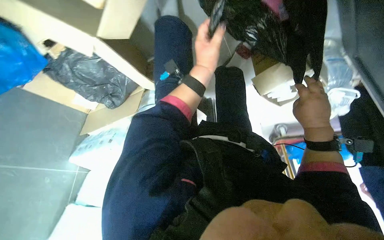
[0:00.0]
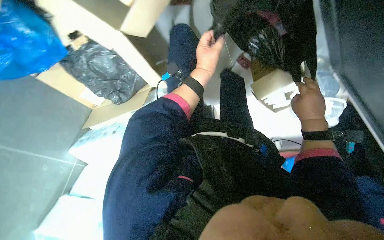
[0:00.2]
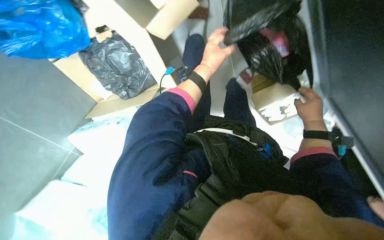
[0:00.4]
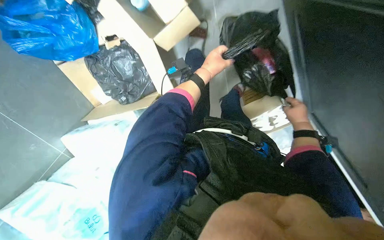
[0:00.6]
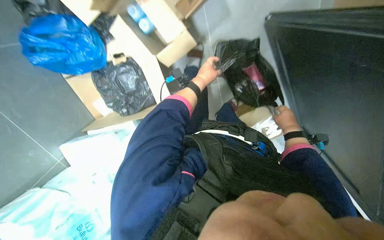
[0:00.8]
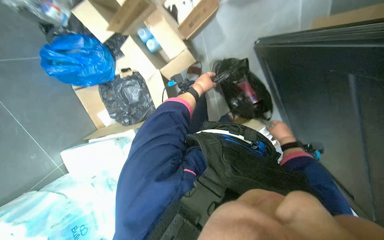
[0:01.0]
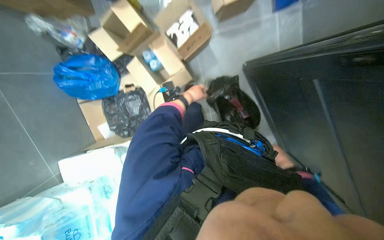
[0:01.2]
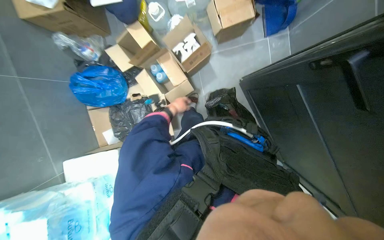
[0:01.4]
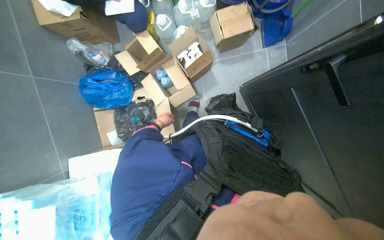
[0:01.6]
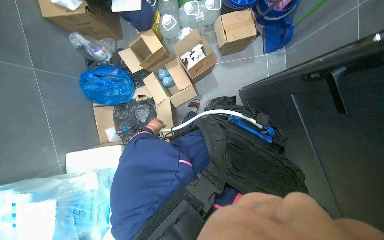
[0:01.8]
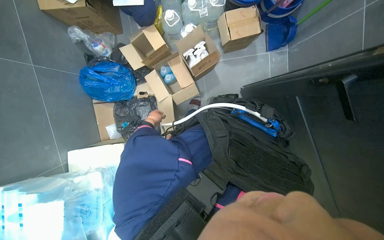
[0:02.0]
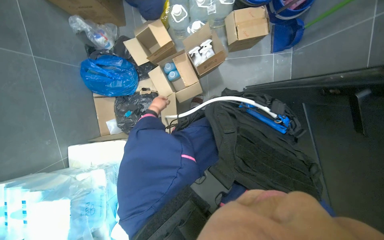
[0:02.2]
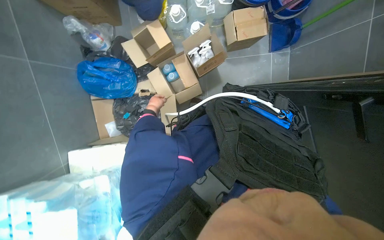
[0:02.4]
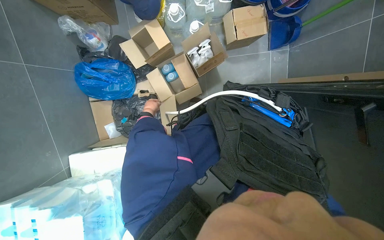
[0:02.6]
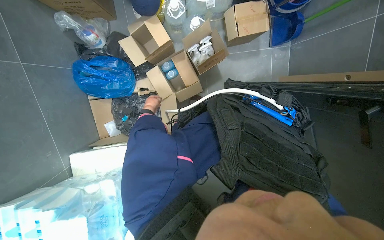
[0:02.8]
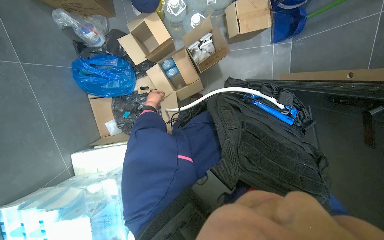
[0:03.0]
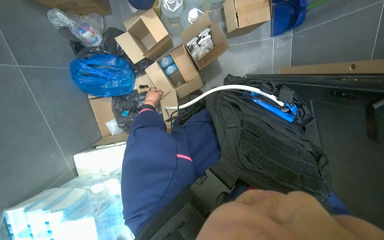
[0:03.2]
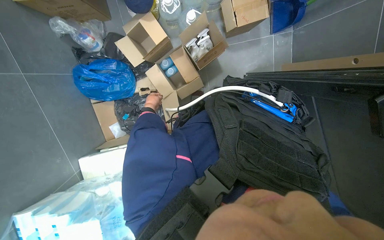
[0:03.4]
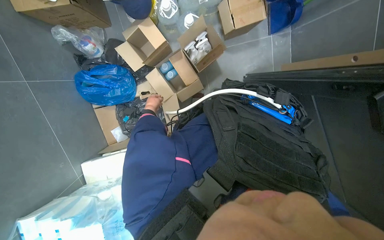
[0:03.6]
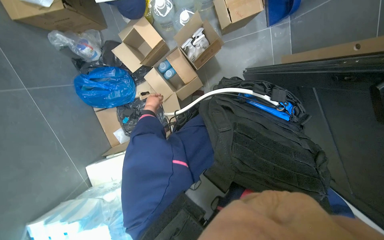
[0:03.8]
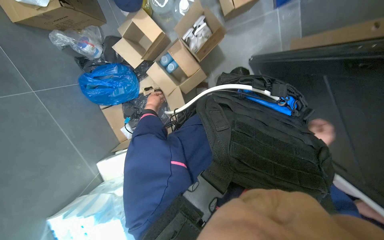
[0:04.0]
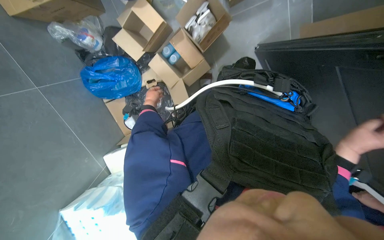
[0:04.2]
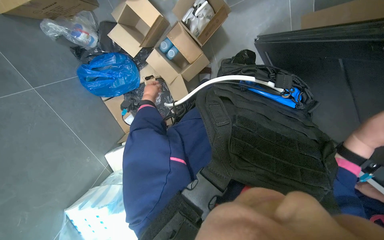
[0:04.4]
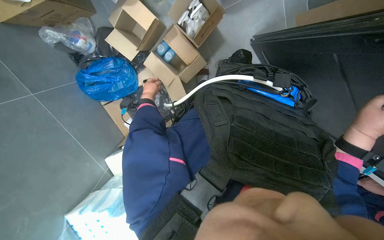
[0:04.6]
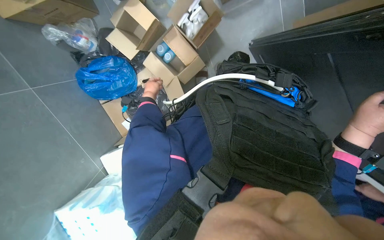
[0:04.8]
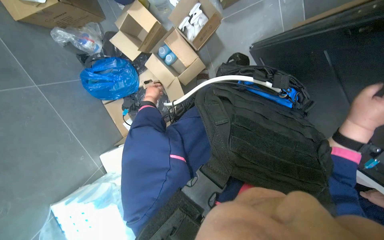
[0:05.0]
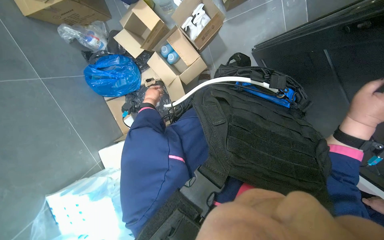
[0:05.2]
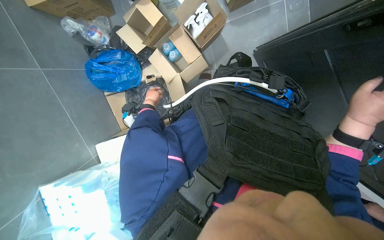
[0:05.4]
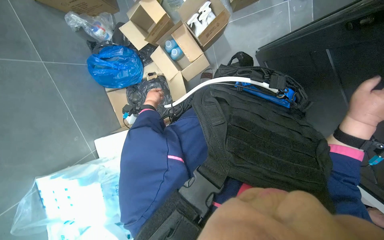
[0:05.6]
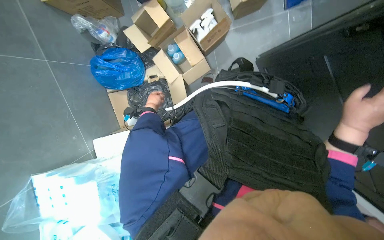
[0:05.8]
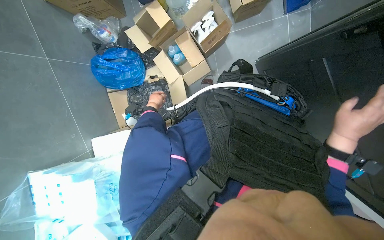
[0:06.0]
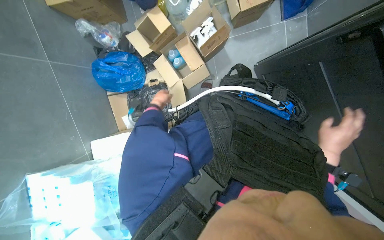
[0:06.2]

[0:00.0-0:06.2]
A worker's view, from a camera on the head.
Job: organizing items.
The whole recording: Sorting items from boxes and bags. The worker sorts various items from boxes and bags on the floor.
0.0 to 1.6 s: The head travels roughly 80 cm. The wearer looks roughly 60 degrees further upward.
1.6 to 3.2 s: The left hand heads to the left and up the picture, covering about 20 cm.
4.6 to 6.2 s: The hands work in one place, with small movements.

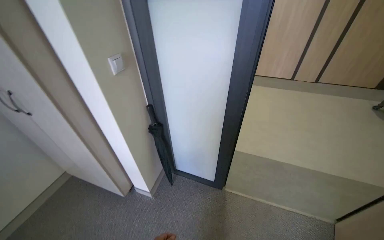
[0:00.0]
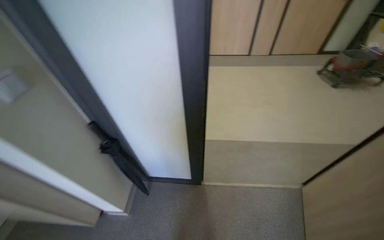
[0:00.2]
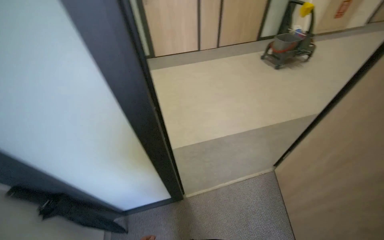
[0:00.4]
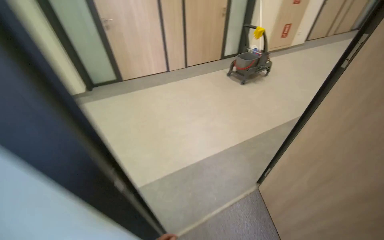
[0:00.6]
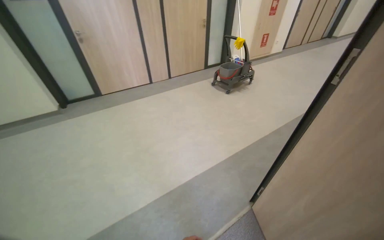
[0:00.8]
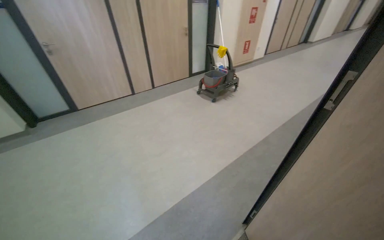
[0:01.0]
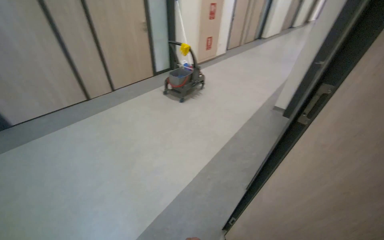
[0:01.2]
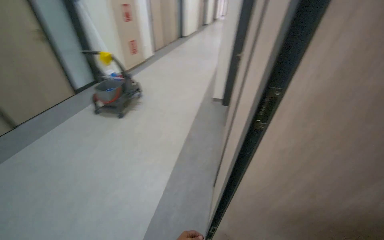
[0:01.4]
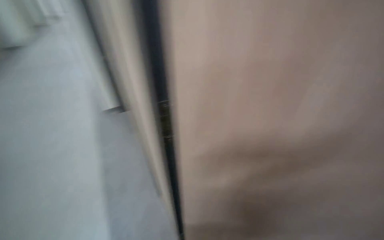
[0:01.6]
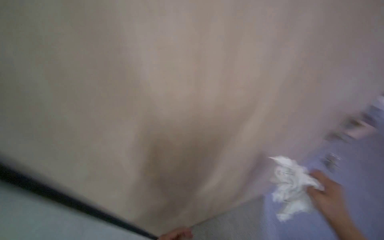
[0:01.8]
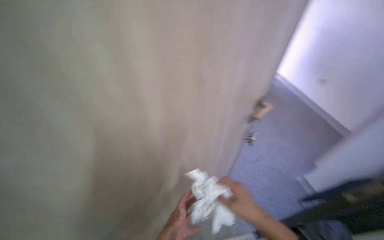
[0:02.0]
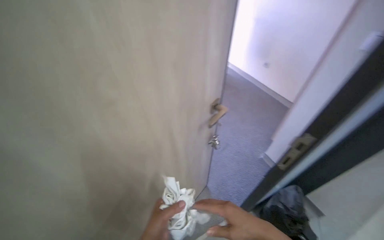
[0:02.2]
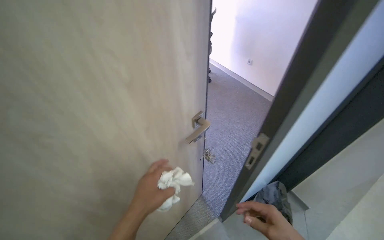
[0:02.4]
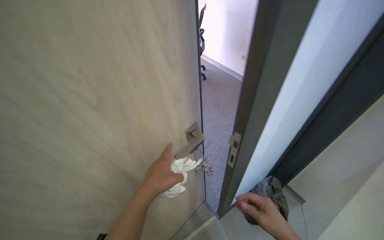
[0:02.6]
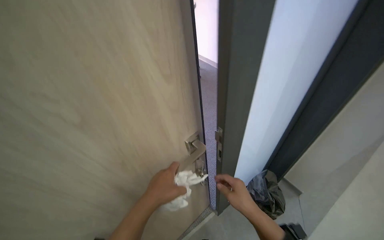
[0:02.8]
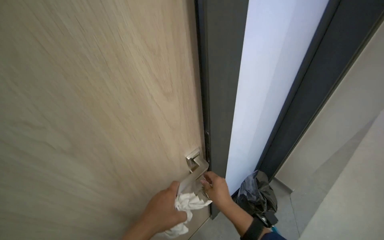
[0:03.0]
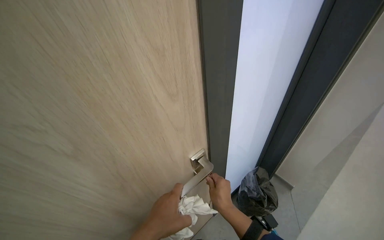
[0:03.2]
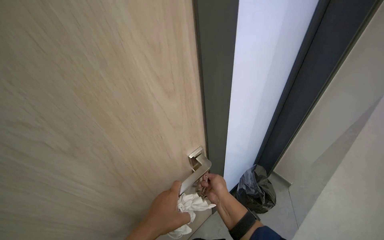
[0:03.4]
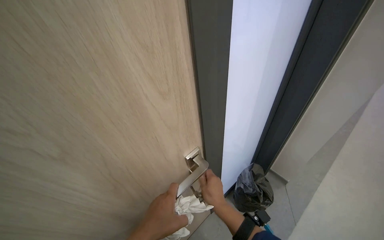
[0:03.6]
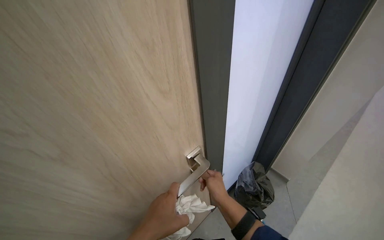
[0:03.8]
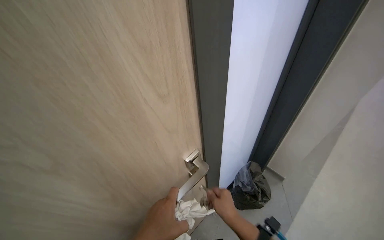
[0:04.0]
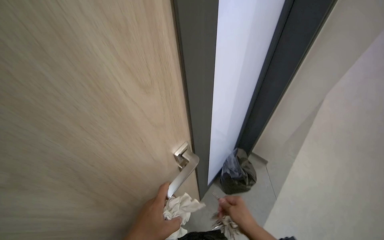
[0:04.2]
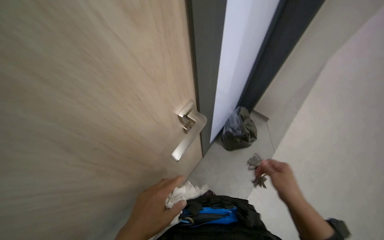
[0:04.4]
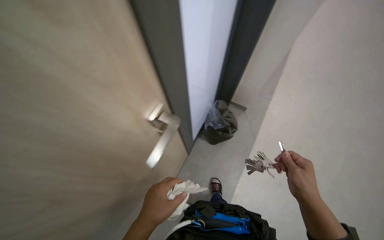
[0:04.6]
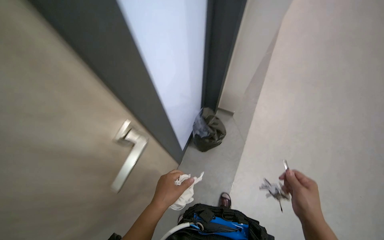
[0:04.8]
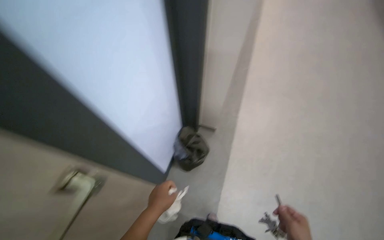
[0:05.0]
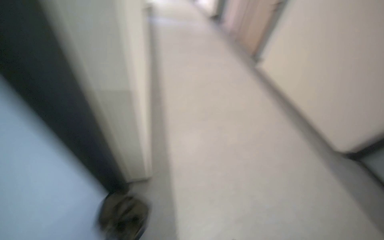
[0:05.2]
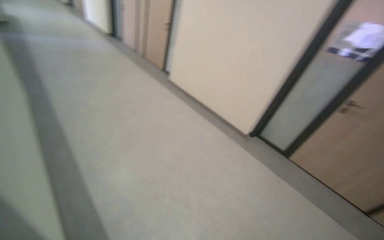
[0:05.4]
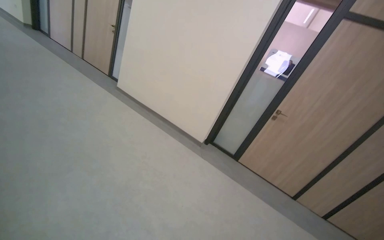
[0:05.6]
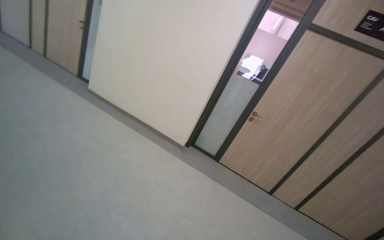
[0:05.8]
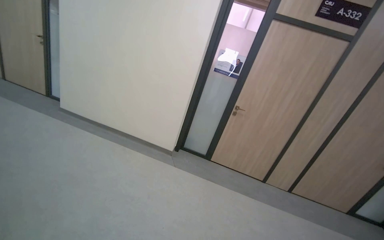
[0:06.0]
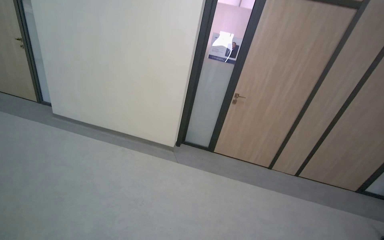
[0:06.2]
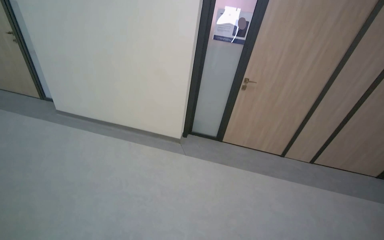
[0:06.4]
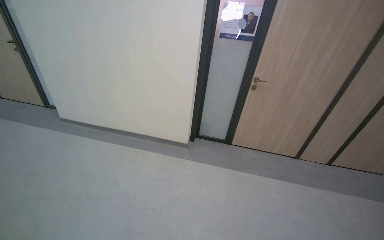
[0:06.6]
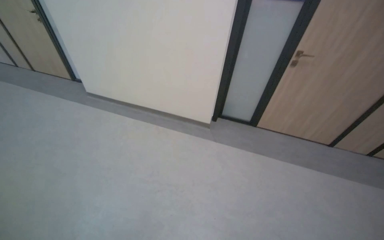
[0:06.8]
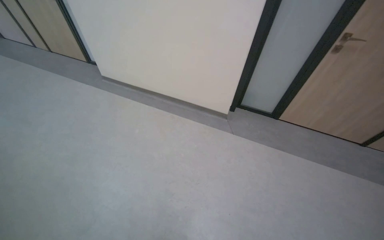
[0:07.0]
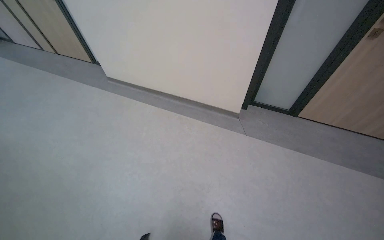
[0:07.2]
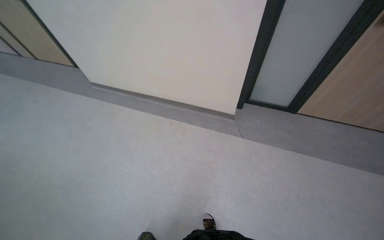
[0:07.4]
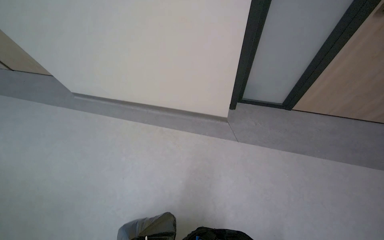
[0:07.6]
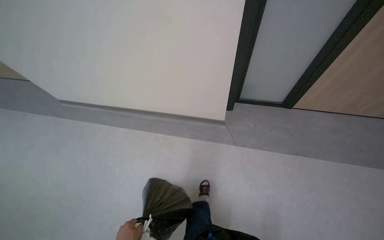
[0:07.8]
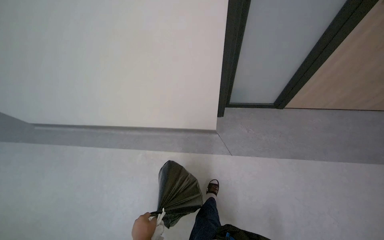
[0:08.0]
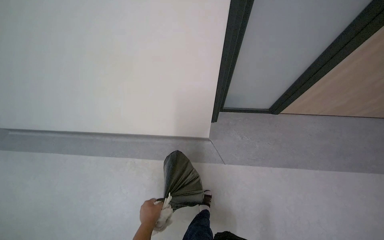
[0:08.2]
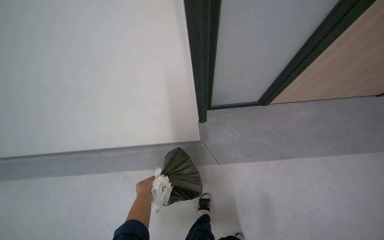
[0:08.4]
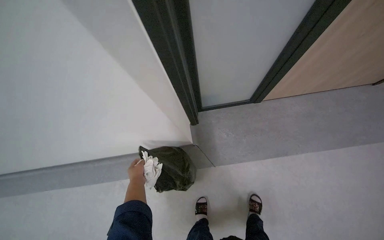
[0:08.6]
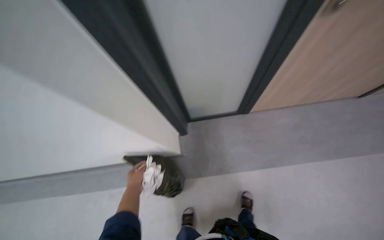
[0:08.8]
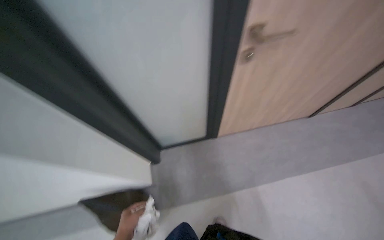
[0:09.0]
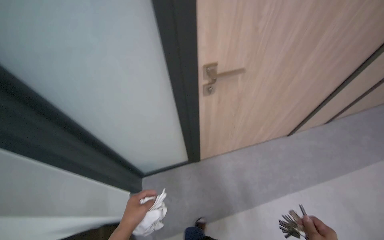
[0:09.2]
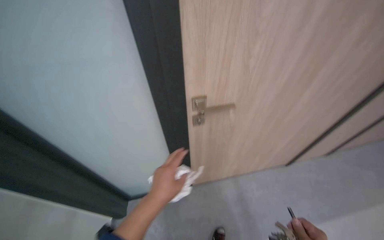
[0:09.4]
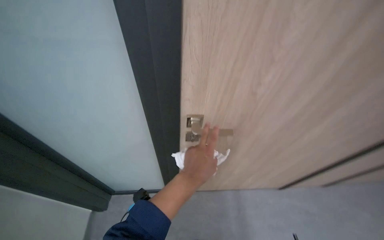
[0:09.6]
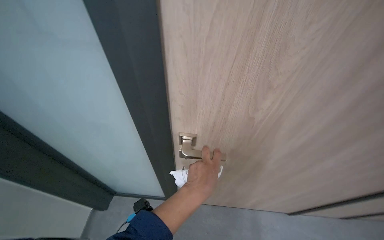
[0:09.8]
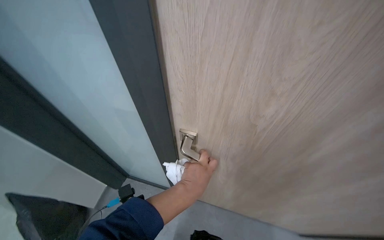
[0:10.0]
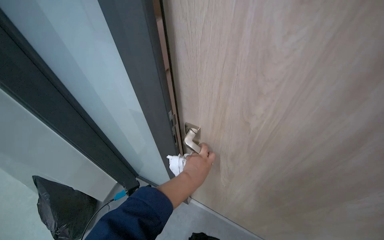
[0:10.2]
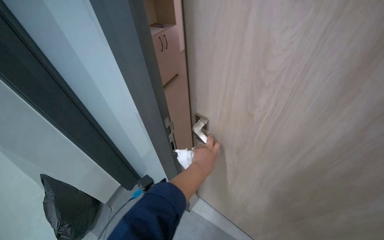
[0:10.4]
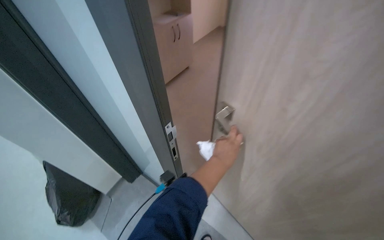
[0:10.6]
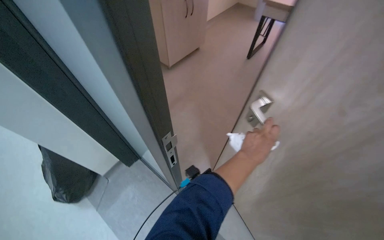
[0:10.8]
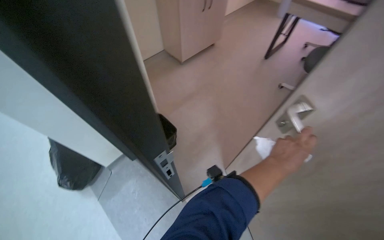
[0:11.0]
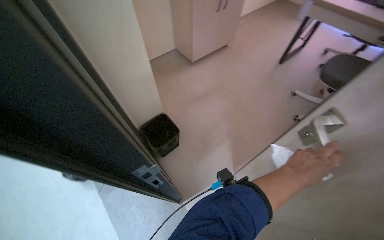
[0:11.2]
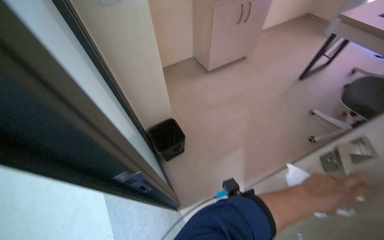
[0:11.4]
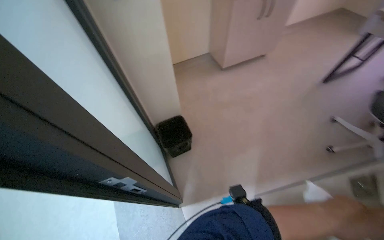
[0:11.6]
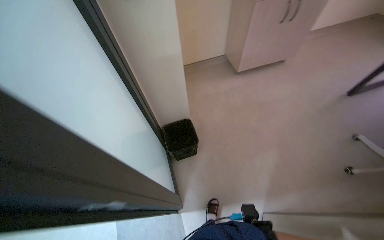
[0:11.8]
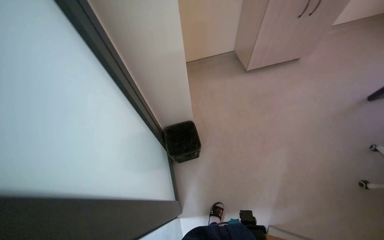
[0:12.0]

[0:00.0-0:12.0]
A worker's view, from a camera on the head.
Job: wiping surfaces.
The whole recording: Cleaning office area surfaces. The worker cleans surfaces in office rooms, including desks, chairs, and shelves, and handles trash.
0.0 to 1.6 s: The head travels about 1 m. The head turns to the right by some 110 degrees.
1.6 to 3.0 s: The head travels some 40 cm. The wearer's head swings roughly 40 degrees to the right.
3.0 to 4.4 s: The wearer looks roughly 25 degrees further downward. The right hand goes roughly 15 cm to the right and nearer to the camera.
4.4 to 6.0 s: The wearer's head swings roughly 65 degrees to the right. The camera pitches upward, by roughly 15 degrees.
6.0 to 7.6 s: The head travels approximately 1 m. The camera sweeps to the left, by some 20 degrees. The view tips downward by about 35 degrees.
7.6 to 9.0 s: The wearer moves about 70 cm. The head turns to the right by roughly 25 degrees.
9.0 to 10.4 s: The camera is carried to the right, roughly 40 cm. The wearer's head swings some 40 degrees to the left. The view tips upward by about 15 degrees.
10.4 to 12.0 s: The head rotates about 35 degrees to the left.

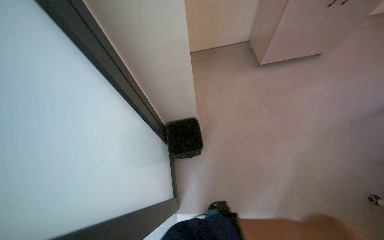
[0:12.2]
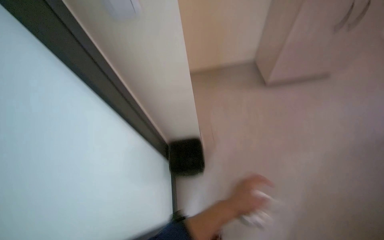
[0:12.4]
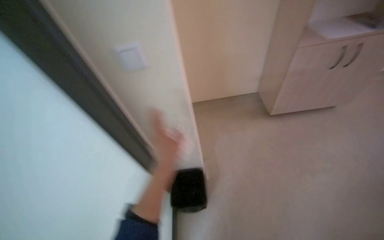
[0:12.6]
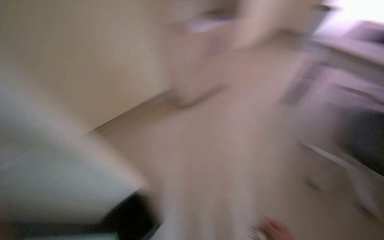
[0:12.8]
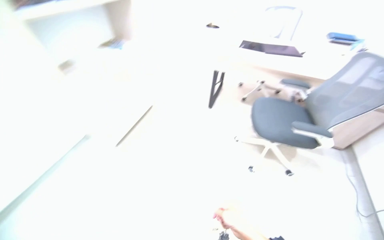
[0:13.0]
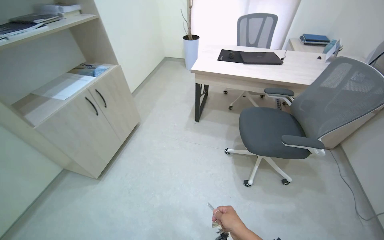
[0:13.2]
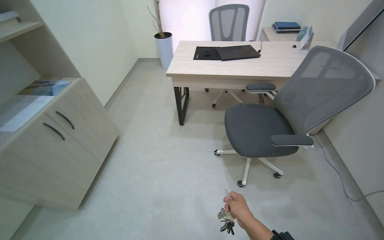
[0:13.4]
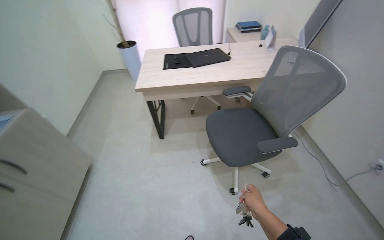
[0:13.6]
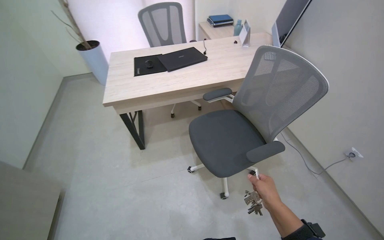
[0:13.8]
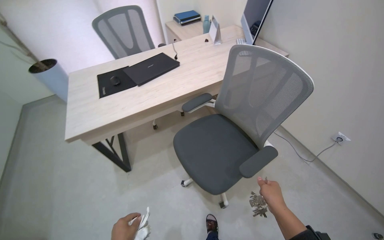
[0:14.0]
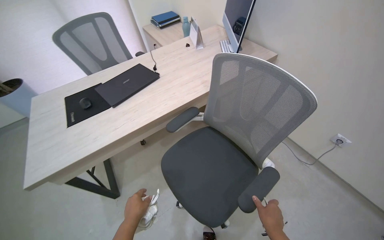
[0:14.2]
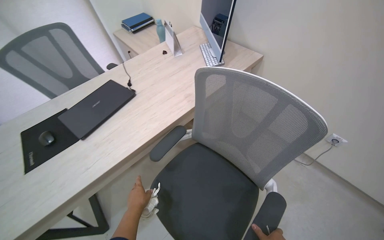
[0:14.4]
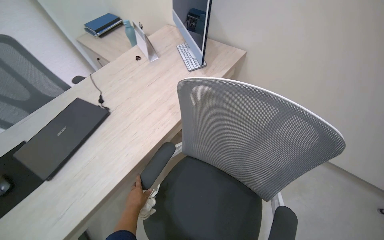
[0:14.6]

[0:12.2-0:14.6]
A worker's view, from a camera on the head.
Job: wiping surfaces.
The whole recording: Cleaning office area surfaces. The worker cleans surfaces in office rooms, including desks, chairs, and shelves, and handles trash.
13.4 to 14.6 s: The wearer moves some 90 cm. The wearer looks roughly 55 degrees further to the right.
